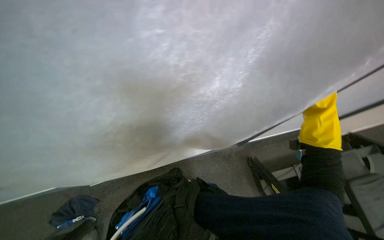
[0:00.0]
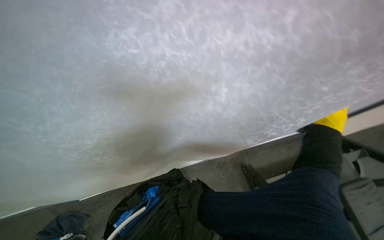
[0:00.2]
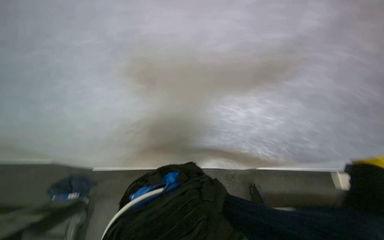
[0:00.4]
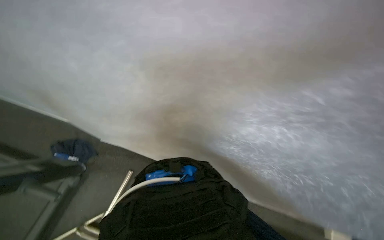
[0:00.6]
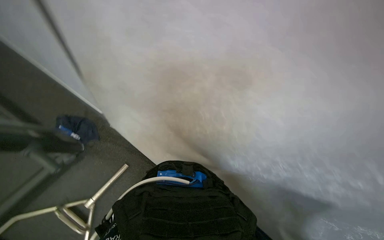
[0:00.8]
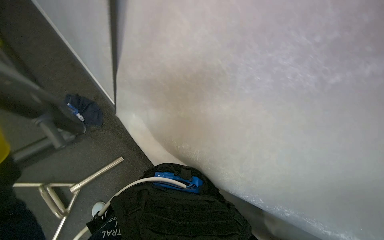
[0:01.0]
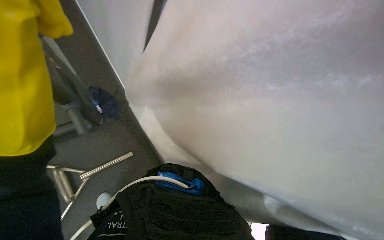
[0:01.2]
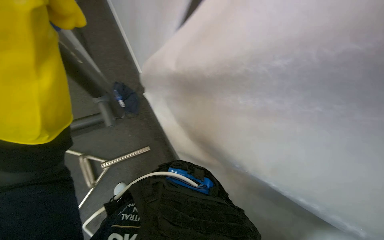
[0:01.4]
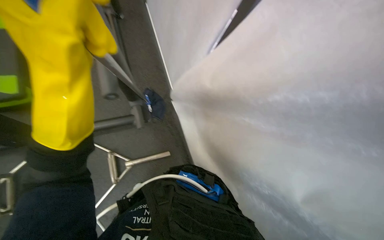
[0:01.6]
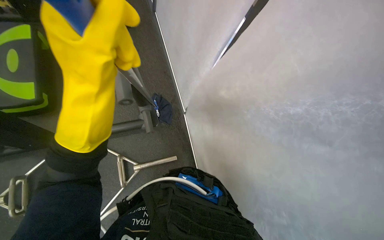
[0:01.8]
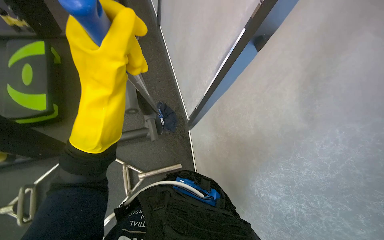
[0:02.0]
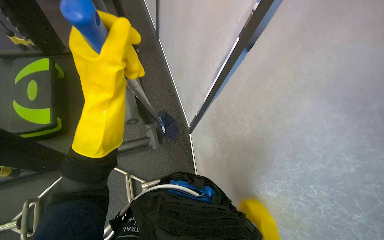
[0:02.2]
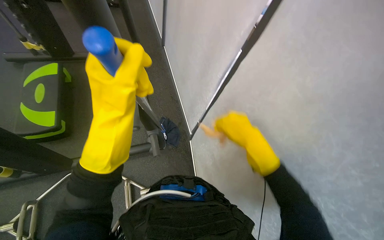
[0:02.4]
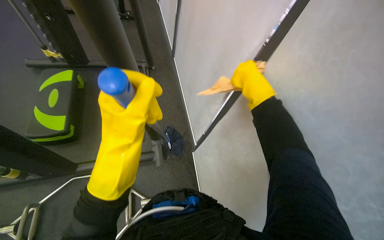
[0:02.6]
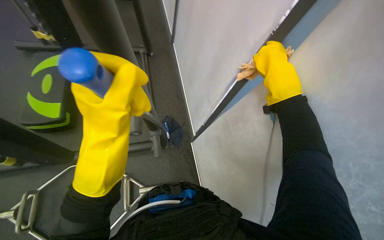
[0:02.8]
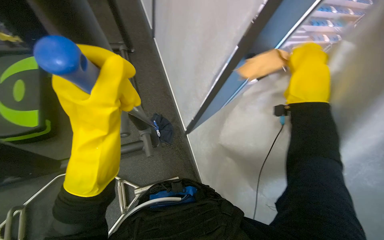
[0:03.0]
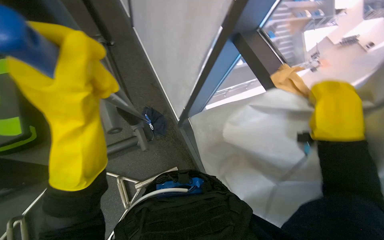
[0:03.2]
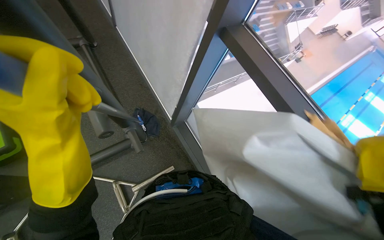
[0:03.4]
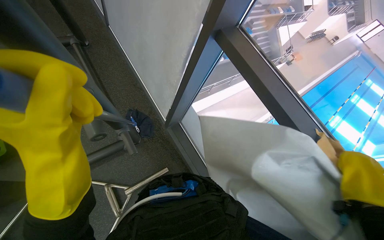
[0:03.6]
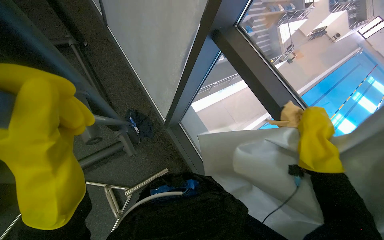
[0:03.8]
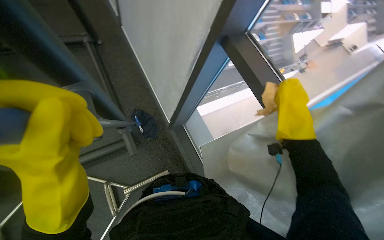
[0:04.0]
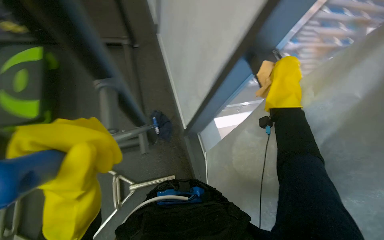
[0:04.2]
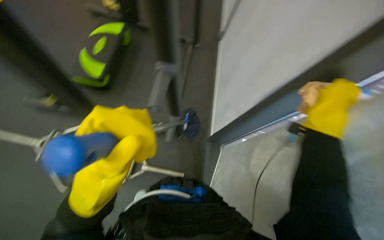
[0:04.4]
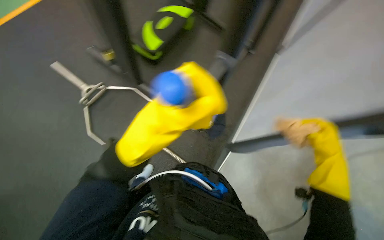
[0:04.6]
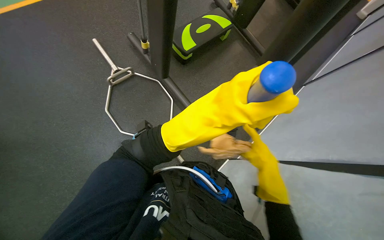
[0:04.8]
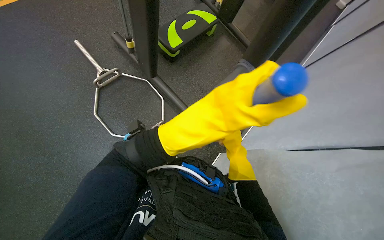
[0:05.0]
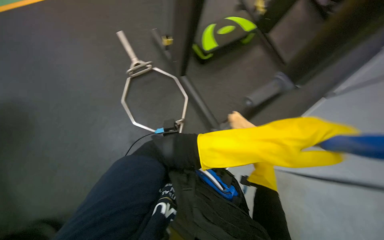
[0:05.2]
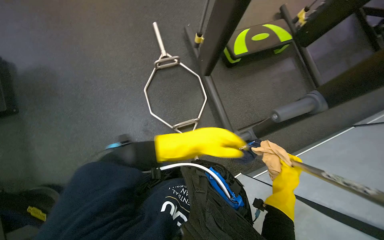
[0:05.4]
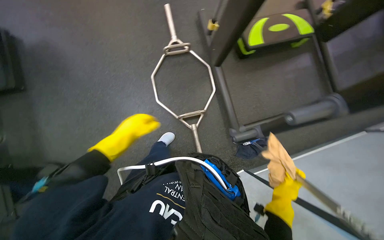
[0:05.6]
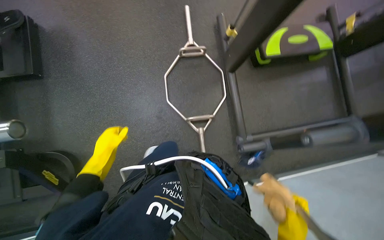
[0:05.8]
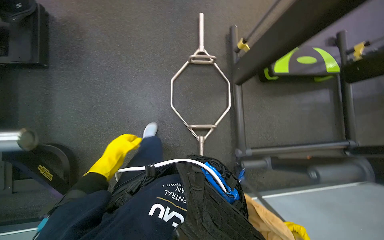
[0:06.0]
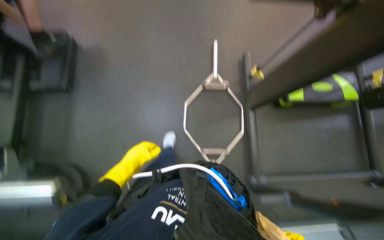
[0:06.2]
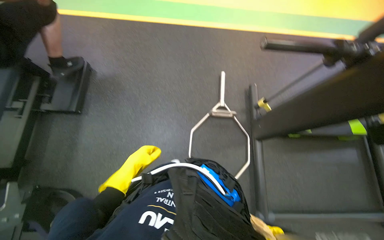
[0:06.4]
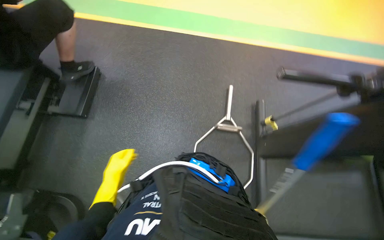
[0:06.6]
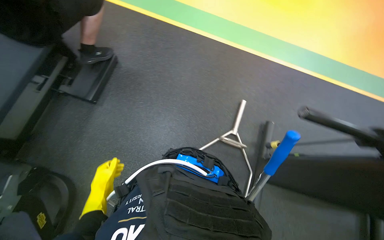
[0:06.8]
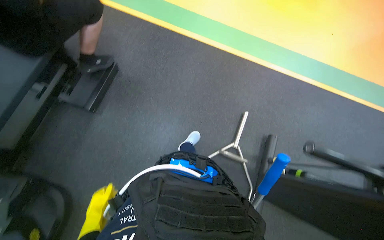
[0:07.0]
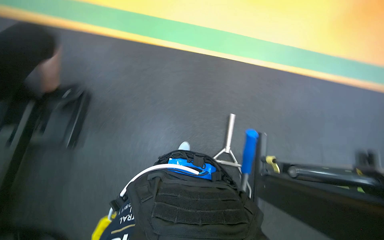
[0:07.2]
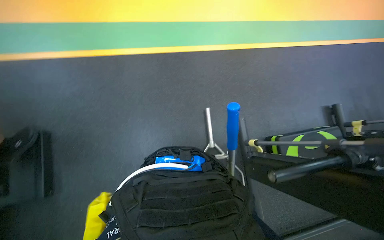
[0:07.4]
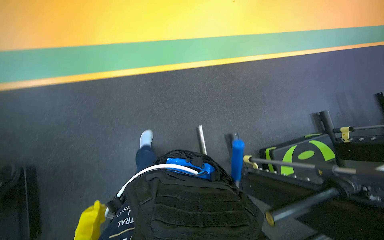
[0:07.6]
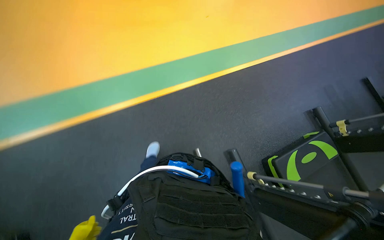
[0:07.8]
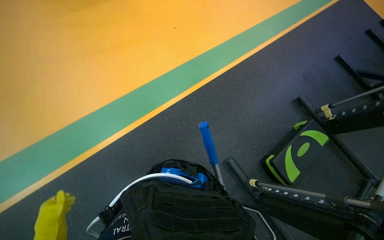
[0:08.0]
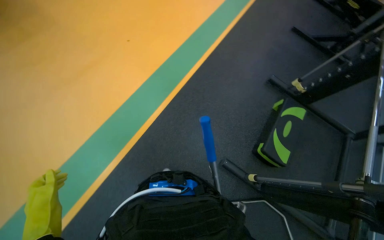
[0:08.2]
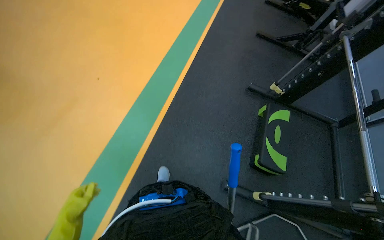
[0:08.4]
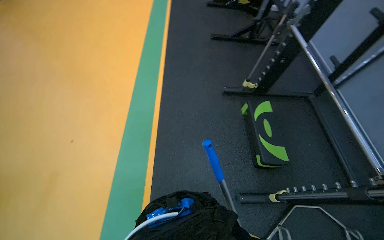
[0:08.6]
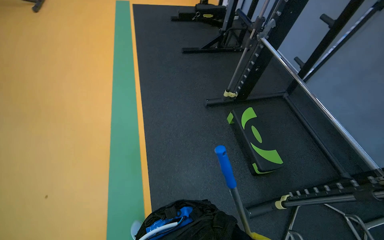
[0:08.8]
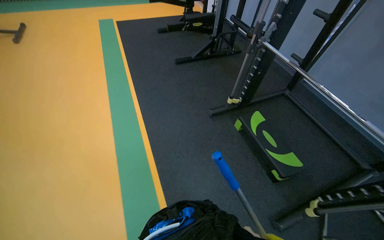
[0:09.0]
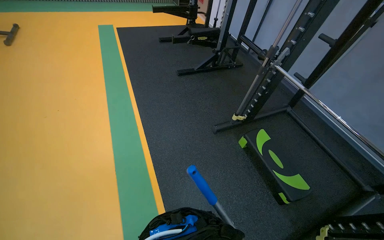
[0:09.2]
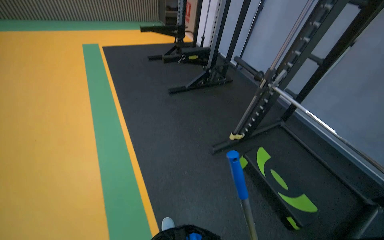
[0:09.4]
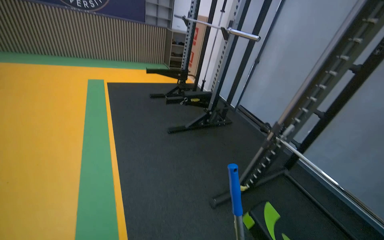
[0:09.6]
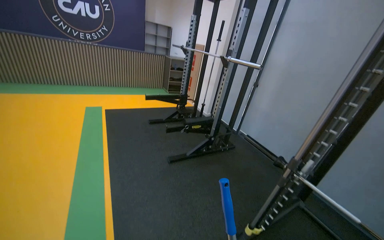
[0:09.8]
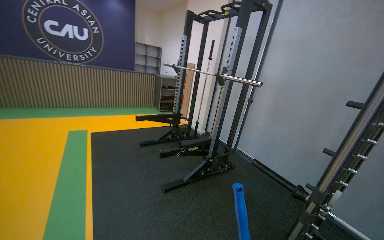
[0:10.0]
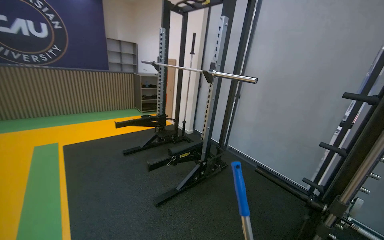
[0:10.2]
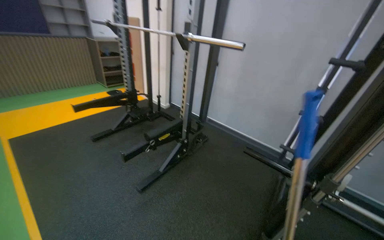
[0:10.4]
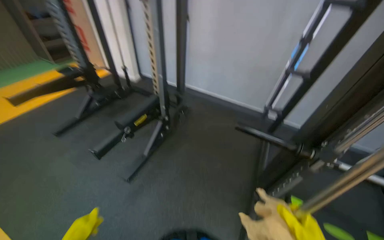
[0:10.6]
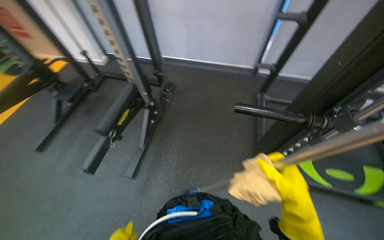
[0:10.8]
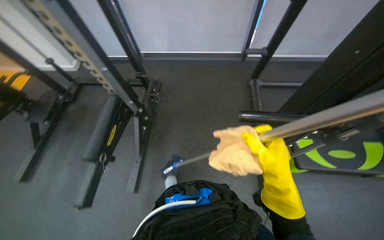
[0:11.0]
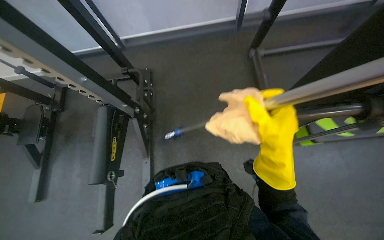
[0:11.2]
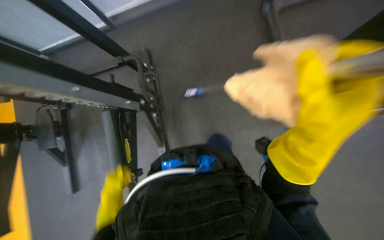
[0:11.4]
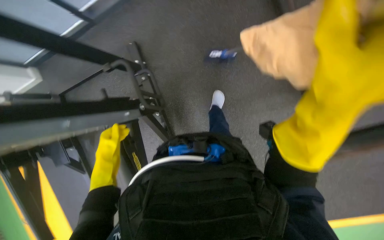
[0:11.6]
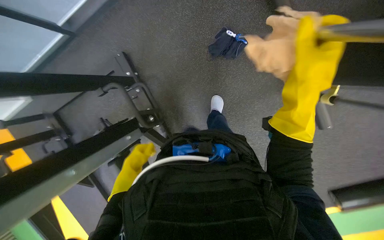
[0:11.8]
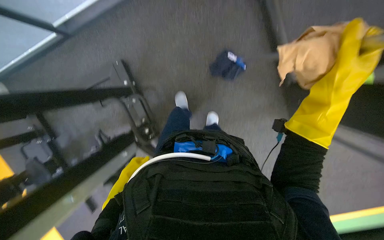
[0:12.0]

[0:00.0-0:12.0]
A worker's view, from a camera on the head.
Job: cleaning windows.
The whole recording: Cleaning gym walls and windows. The worker cleans the walls and windows in the gym using a long-handled tool and a cloth.
0:00.0 to 0:01.6: The wearer's head swings about 75 degrees to the left. The camera pitches upward, by roughly 15 degrees.
0:03.0 to 0:04.4: The head turns to the left by about 25 degrees.
0:04.4 to 0:06.0: The wearer's head swings approximately 80 degrees to the left.
0:06.0 to 0:07.6: The camera travels some 60 cm. The wearer looks roughly 25 degrees further upward.
0:07.6 to 0:09.0: The head travels about 1.5 m. The wearer's head swings roughly 95 degrees to the right.
0:09.0 to 0:10.4: The head travels some 1 m. The wearer's head swings roughly 30 degrees to the right. The camera pitches upward, by about 20 degrees.
0:10.4 to 0:12.0: The camera travels approximately 1 m. The head rotates about 70 degrees to the right. The wearer looks roughly 60 degrees further downward.

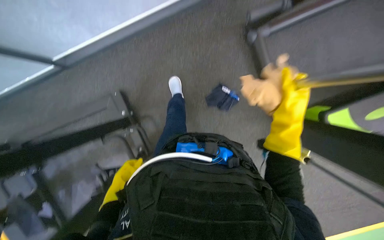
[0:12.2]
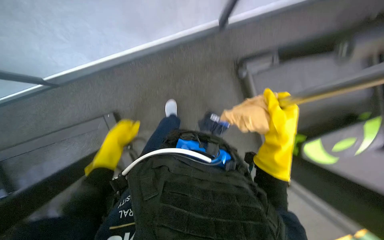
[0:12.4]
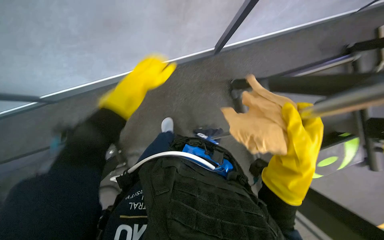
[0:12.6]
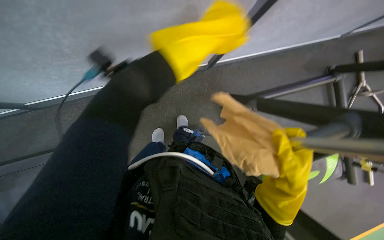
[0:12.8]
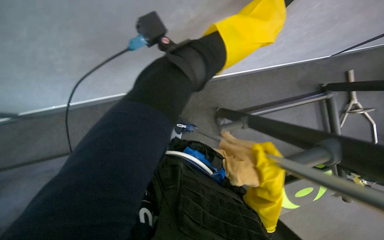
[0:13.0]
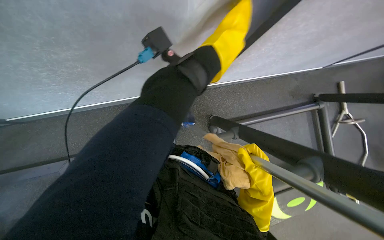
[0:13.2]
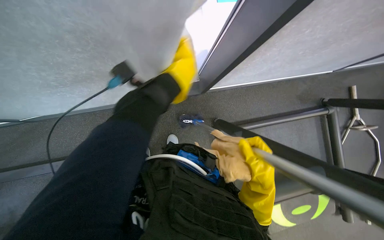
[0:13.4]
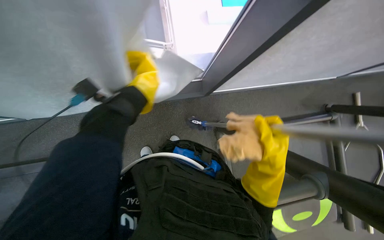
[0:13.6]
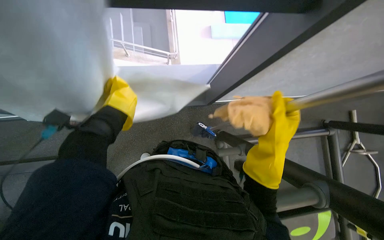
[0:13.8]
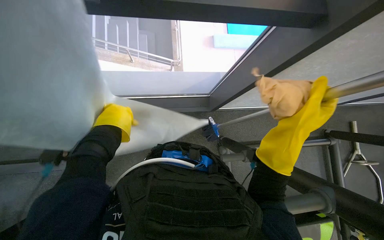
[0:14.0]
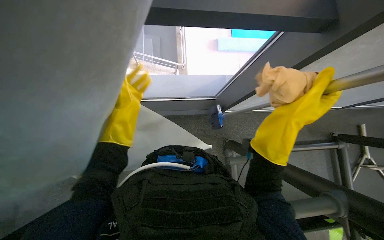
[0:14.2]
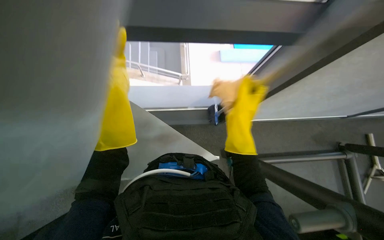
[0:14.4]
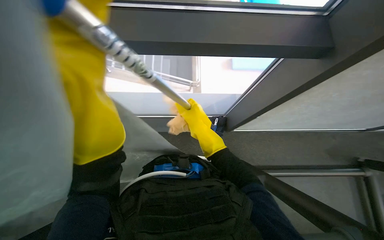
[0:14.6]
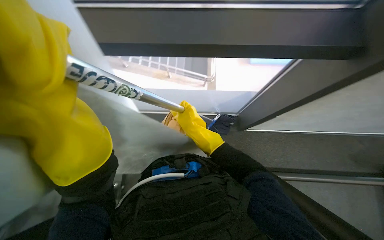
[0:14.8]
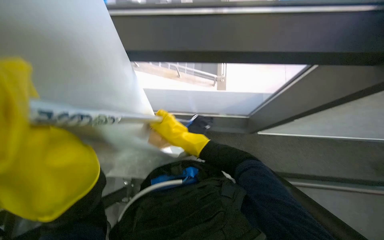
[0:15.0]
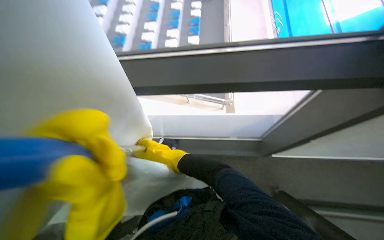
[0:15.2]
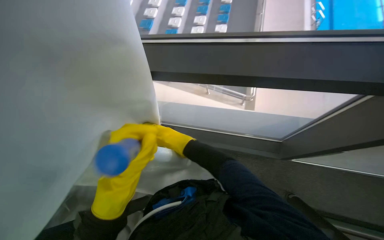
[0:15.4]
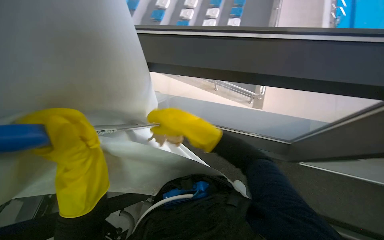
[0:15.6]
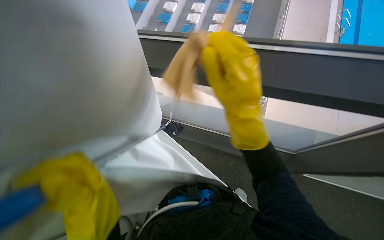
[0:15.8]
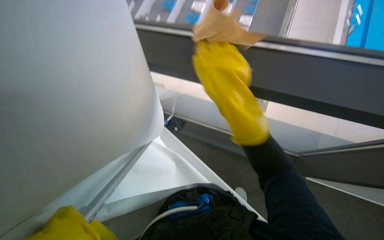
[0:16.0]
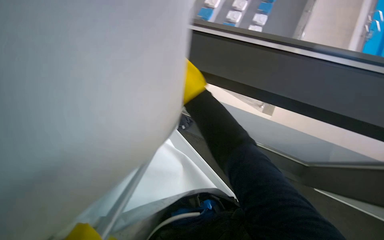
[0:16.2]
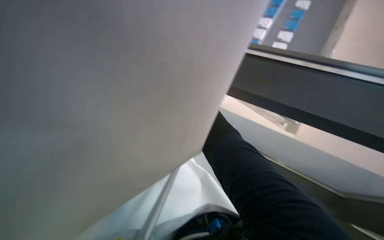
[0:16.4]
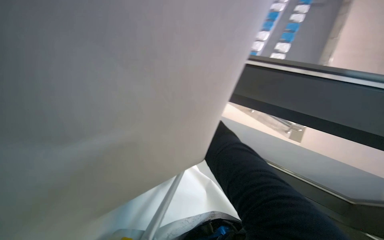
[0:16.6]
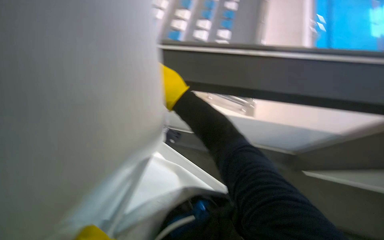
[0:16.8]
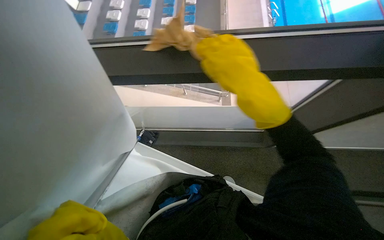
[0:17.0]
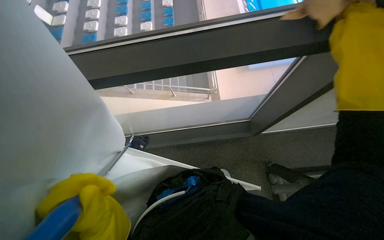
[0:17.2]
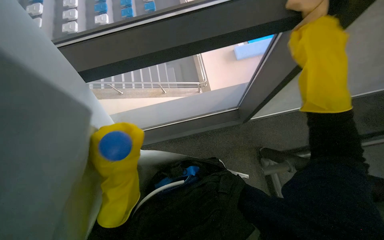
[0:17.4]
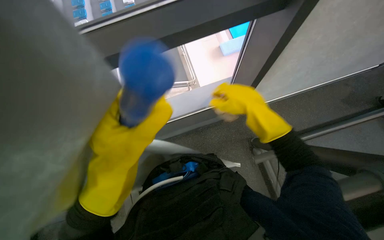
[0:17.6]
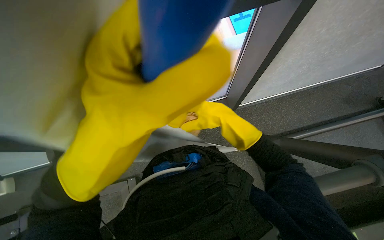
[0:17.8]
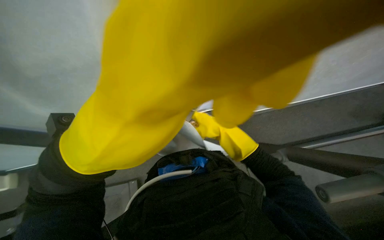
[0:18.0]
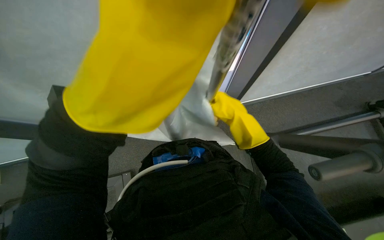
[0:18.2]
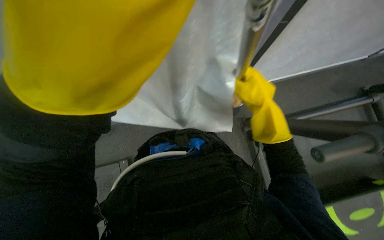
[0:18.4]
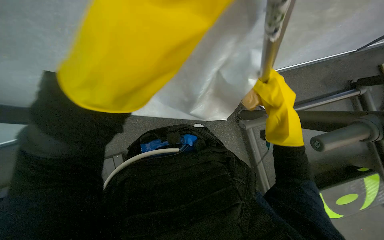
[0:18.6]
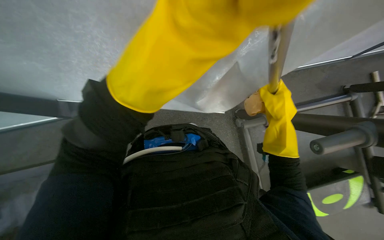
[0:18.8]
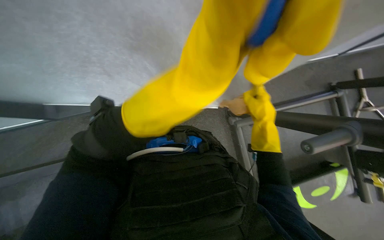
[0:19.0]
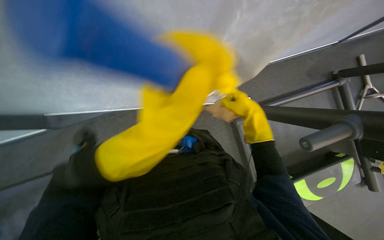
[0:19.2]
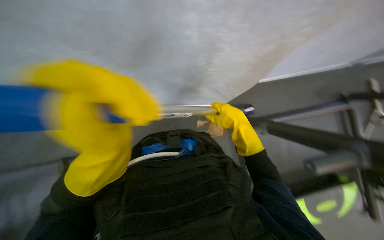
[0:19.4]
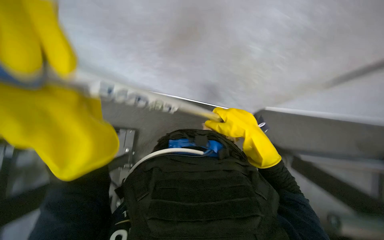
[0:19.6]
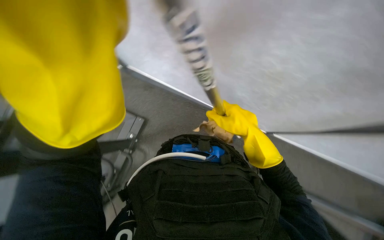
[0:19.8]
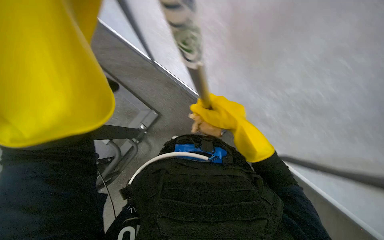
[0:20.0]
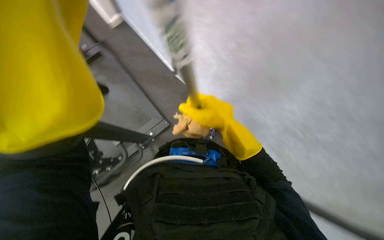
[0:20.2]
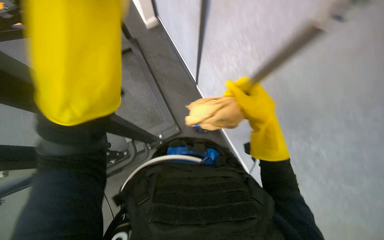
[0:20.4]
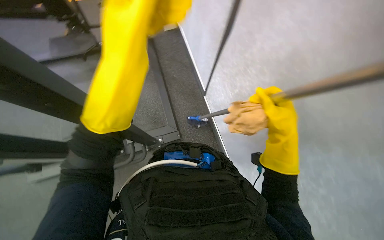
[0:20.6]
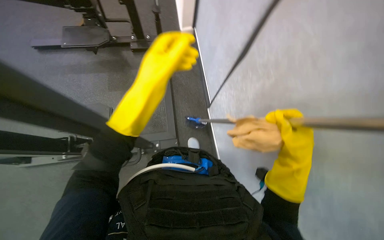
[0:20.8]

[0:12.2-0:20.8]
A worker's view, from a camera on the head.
Job: cleaning windows.
The whole recording: Cleaning gym walls and windows. The worker cleans the walls and windows in the gym using a long-handled tool and a cloth.
0:12.2 to 0:13.6: The camera pitches upward, by roughly 20 degrees. The left hand heads up the picture and to the right, covering about 30 cm.
0:13.6 to 0:15.0: The head turns to the left by about 20 degrees. The wearer looks roughly 15 degrees further upward. The right hand heads to the left and up the picture, covering roughly 25 cm.
0:15.0 to 0:16.6: The wearer's head swings some 30 degrees to the left. The right hand goes some 25 cm up the picture, and travels nearer to the camera and back again, about 5 cm each way.
0:16.6 to 0:18.0: The head travels about 50 cm. The wearer looks roughly 50 degrees further to the right.
0:18.0 to 0:19.4: The right hand goes to the right and returns, approximately 15 cm each way.
0:19.4 to 0:20.8: The right hand heads to the right, covering roughly 15 cm.
